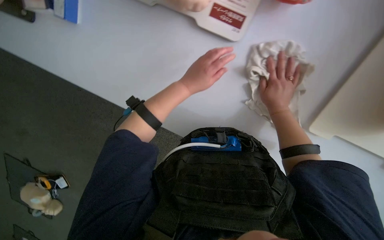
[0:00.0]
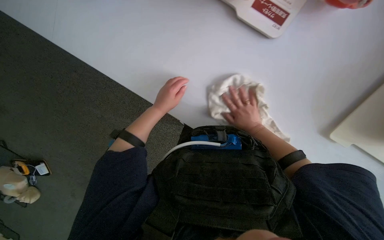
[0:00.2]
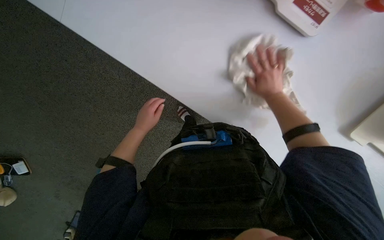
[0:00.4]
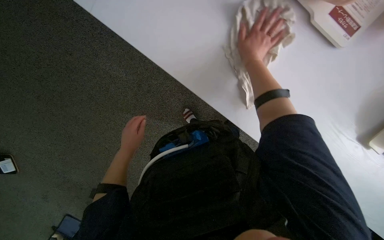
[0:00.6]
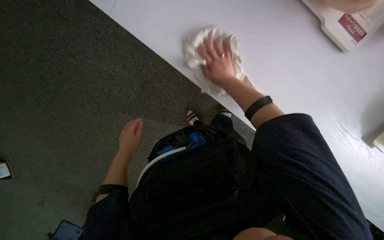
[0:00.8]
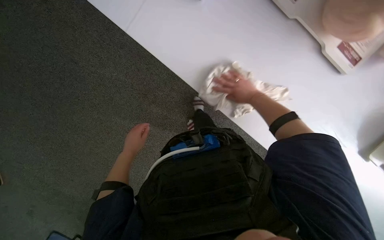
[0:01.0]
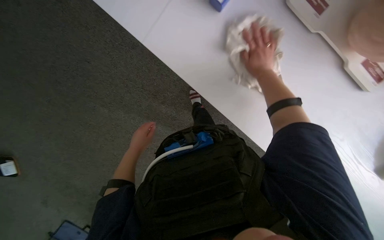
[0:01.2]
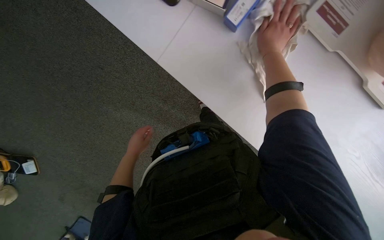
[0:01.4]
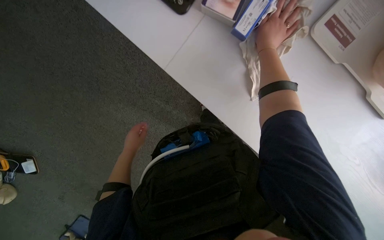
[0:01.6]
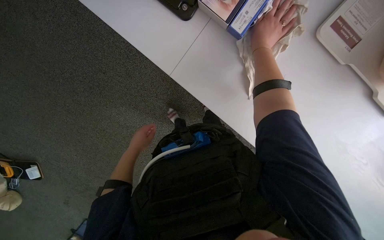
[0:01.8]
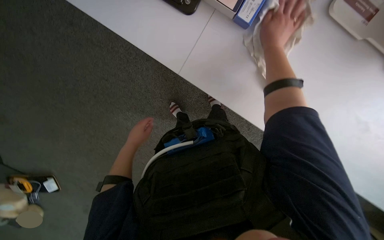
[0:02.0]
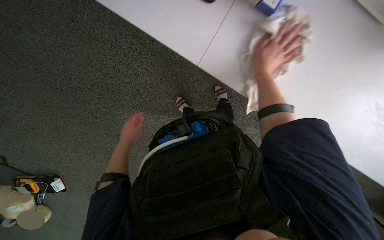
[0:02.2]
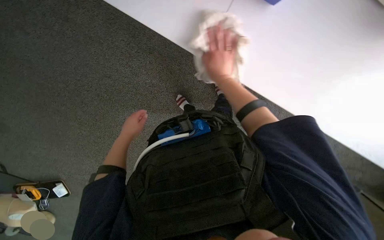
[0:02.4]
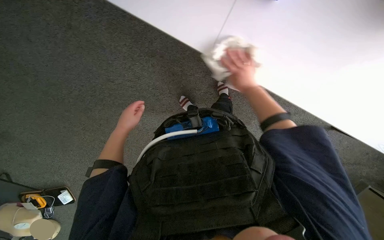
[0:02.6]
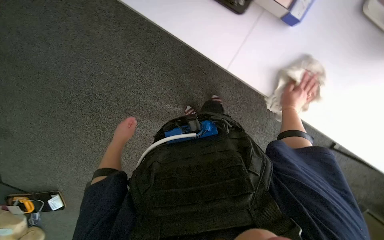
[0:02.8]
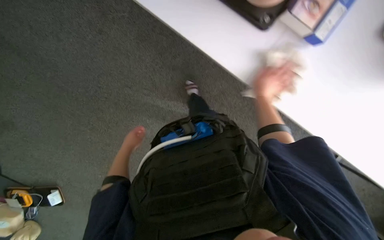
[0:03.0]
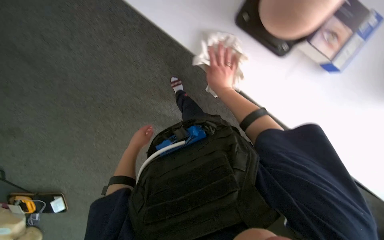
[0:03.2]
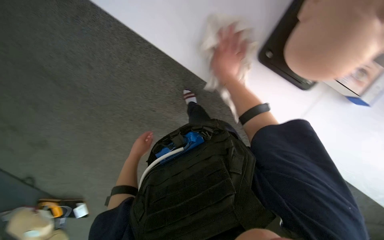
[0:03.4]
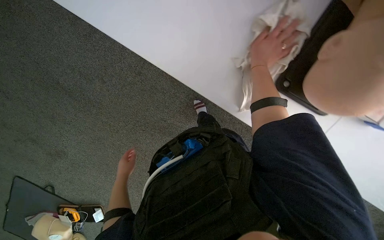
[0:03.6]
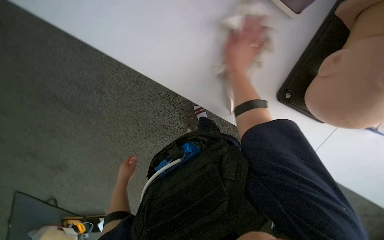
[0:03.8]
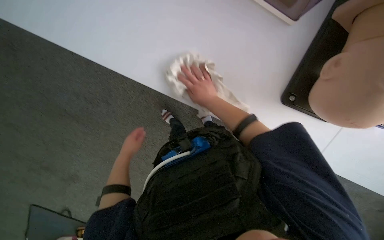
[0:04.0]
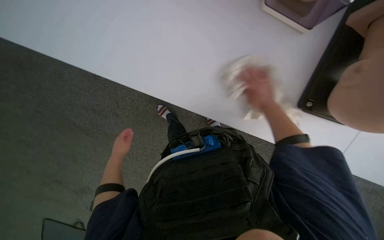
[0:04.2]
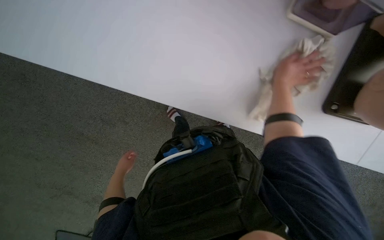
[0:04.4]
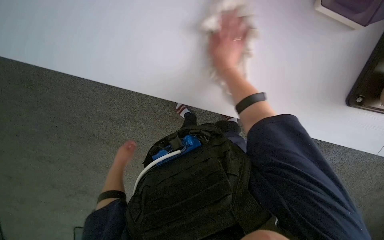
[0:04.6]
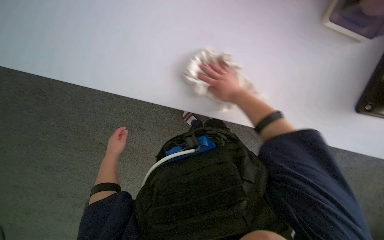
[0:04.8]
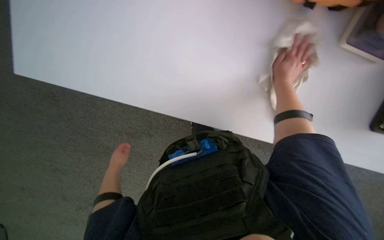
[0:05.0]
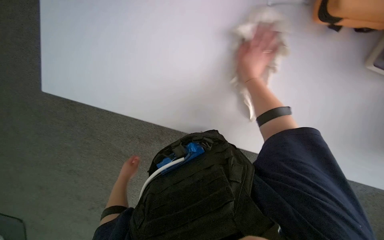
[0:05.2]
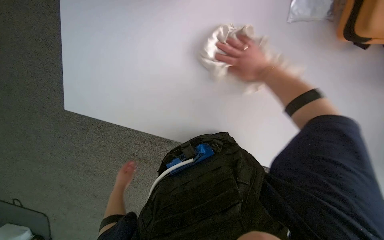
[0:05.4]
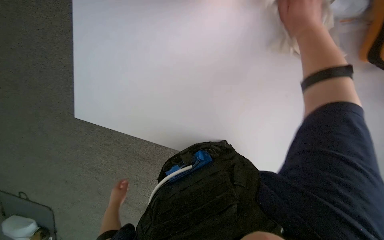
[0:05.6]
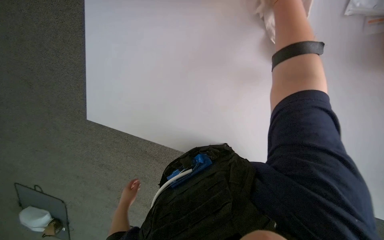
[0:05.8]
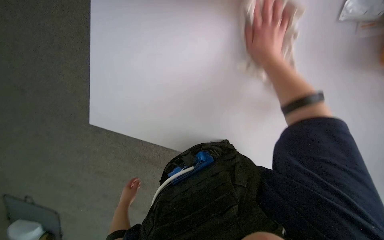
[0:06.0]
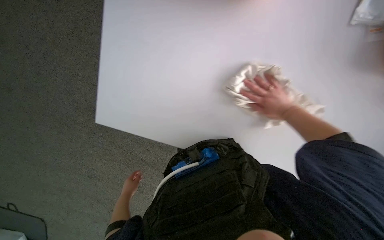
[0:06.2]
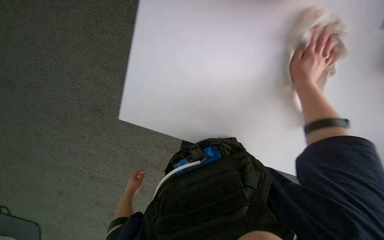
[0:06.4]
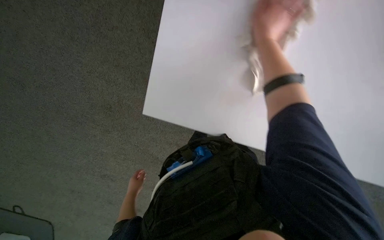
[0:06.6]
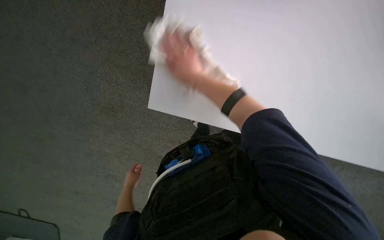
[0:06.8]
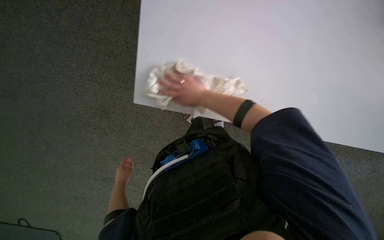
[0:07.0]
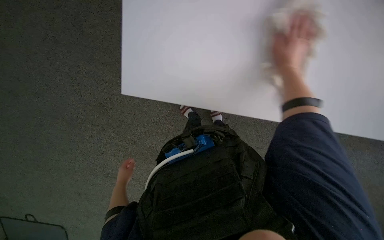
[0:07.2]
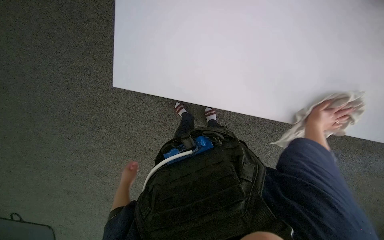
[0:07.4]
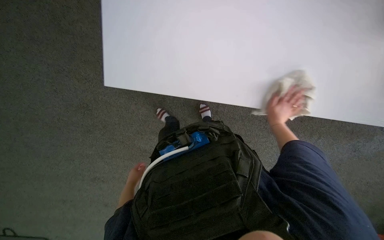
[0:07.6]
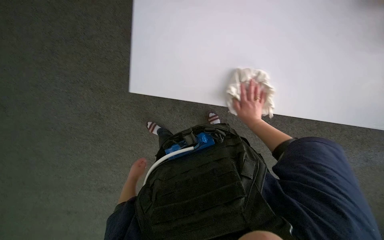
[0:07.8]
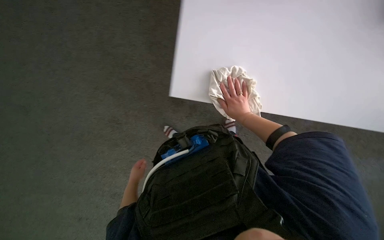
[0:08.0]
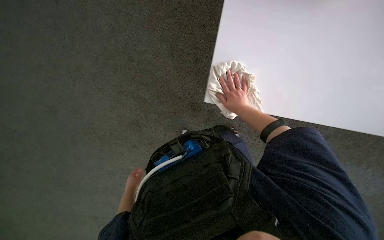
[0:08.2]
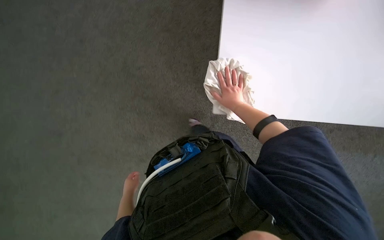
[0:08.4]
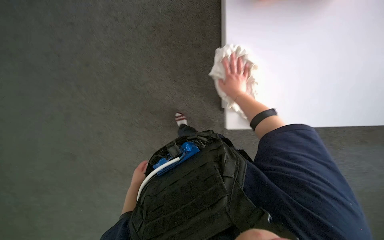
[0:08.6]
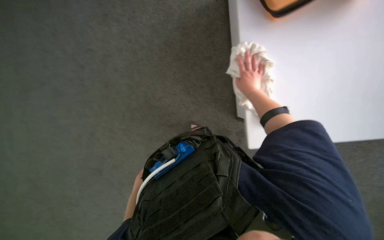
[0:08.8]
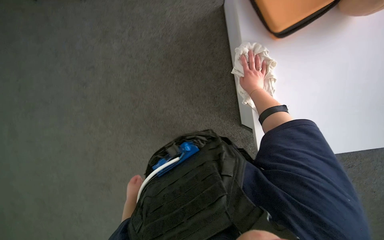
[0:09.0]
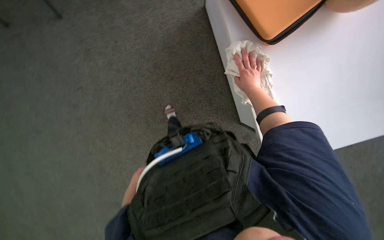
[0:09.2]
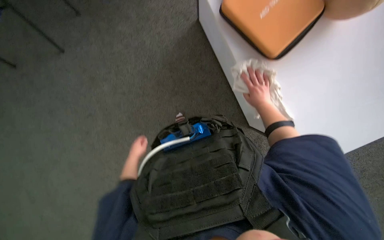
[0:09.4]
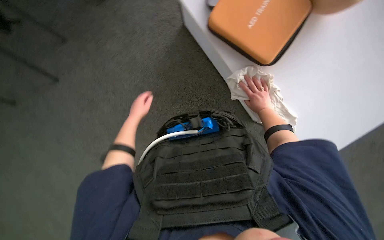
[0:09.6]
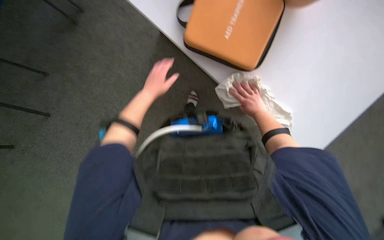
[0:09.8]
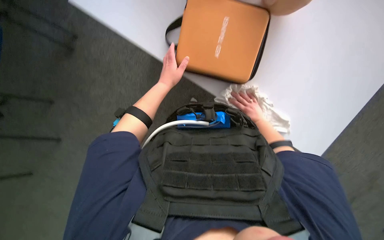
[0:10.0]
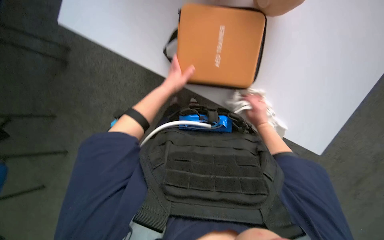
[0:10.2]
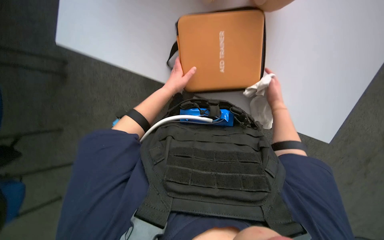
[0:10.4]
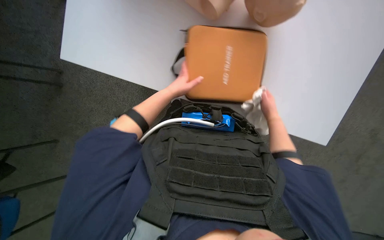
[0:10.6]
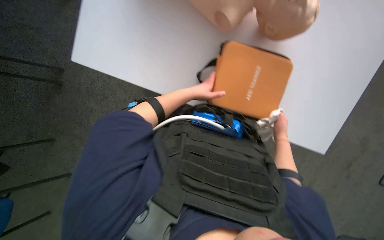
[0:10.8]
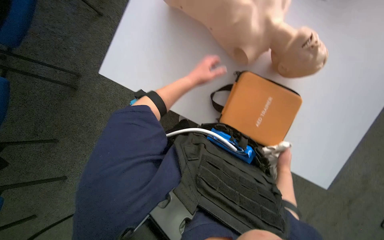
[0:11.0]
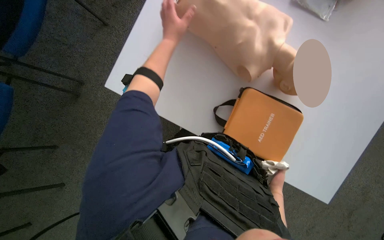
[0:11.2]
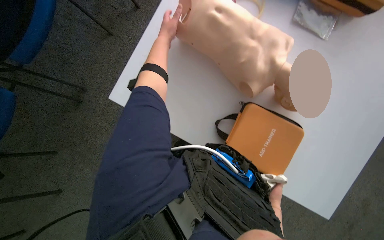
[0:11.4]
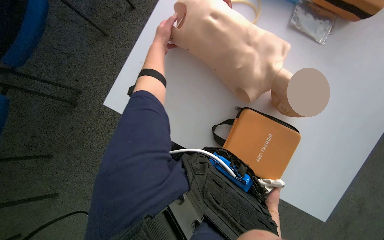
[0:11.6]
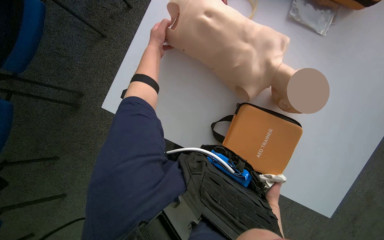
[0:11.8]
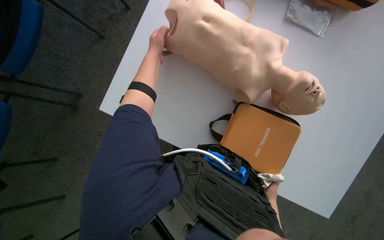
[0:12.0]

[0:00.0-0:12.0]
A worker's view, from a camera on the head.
Job: wiping surfaces.
The whole recording: Wiping table surface. The worker wipes the white table surface with a cloth.
0:01.6 to 0:03.0: The camera is carried to the left, about 50 cm.
0:03.0 to 0:04.4: The camera sweeps to the left, by roughly 15 degrees.
0:04.4 to 0:06.0: The view swings some 15 degrees to the left. The right hand swings nearer and farther, approximately 25 cm each way, with 2 reversals.
0:07.6 to 0:09.0: The view swings some 25 degrees to the left. The wearer looks roughly 25 degrees further upward.
0:09.0 to 0:10.4: The scene turns about 40 degrees counterclockwise in the picture.
0:10.4 to 0:12.0: The view tilts roughly 15 degrees upward.

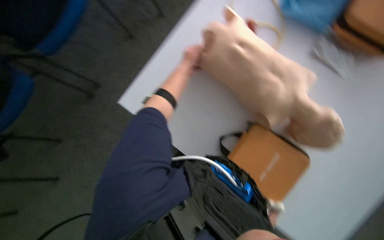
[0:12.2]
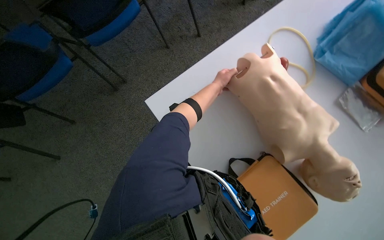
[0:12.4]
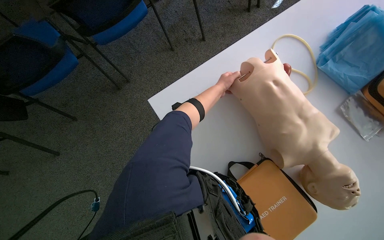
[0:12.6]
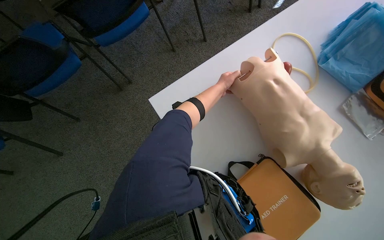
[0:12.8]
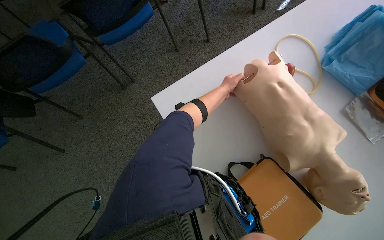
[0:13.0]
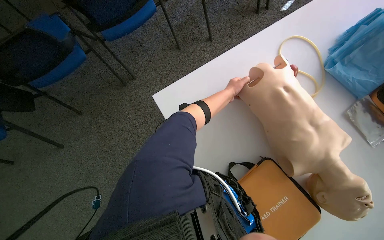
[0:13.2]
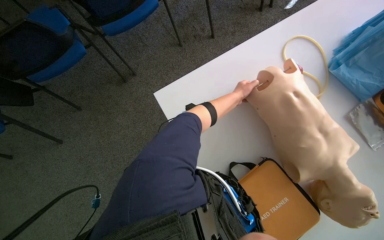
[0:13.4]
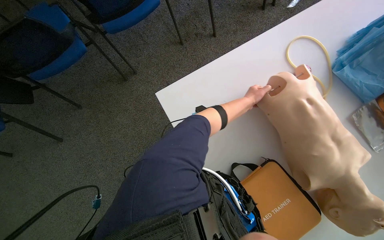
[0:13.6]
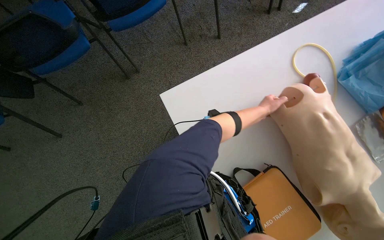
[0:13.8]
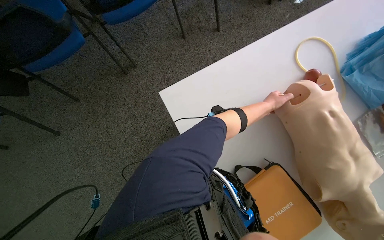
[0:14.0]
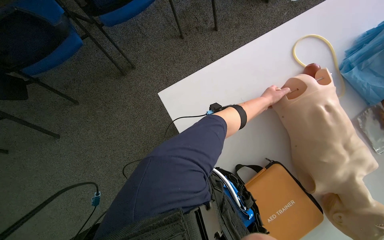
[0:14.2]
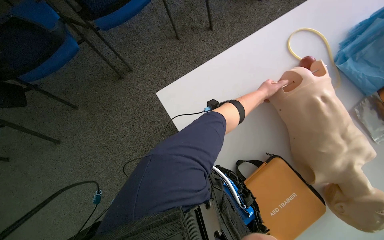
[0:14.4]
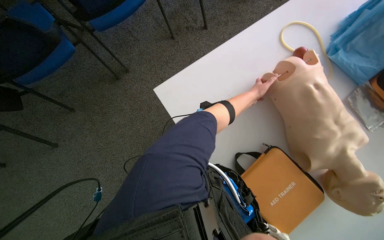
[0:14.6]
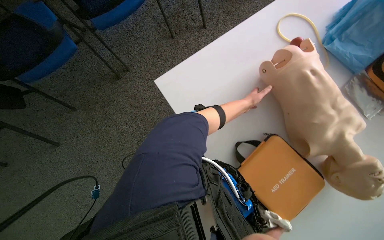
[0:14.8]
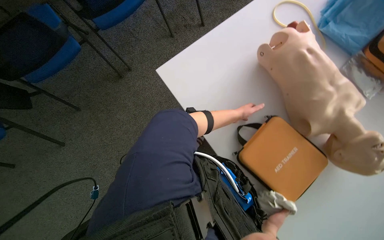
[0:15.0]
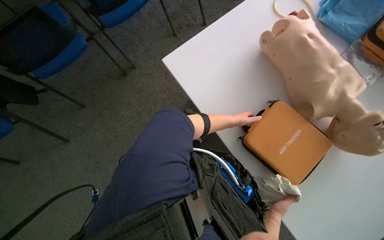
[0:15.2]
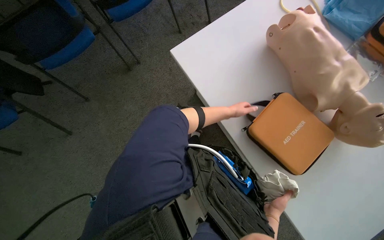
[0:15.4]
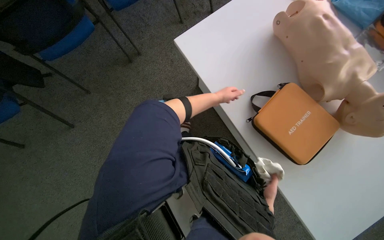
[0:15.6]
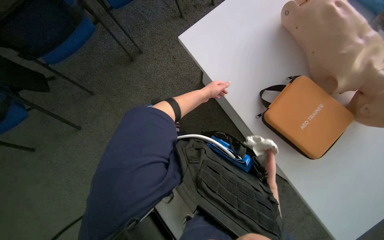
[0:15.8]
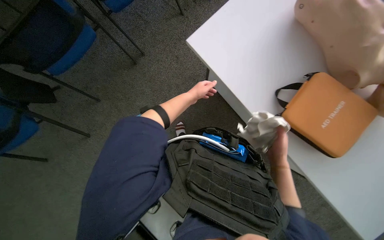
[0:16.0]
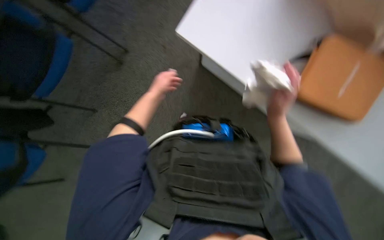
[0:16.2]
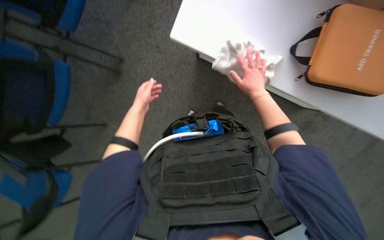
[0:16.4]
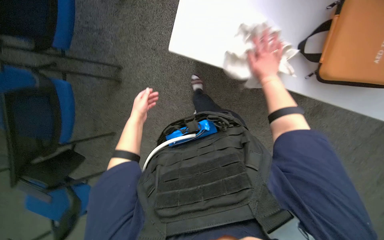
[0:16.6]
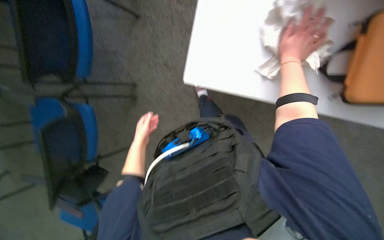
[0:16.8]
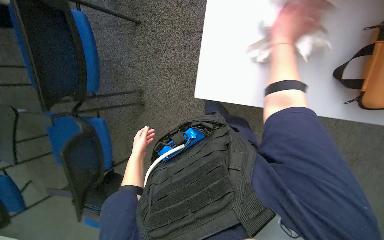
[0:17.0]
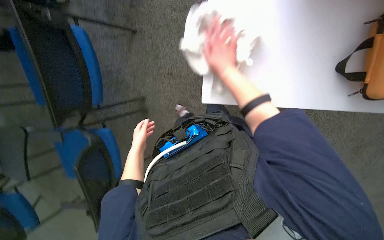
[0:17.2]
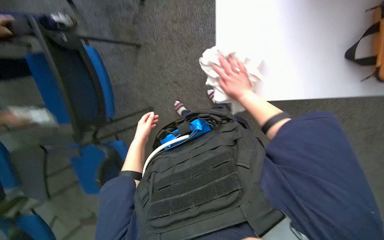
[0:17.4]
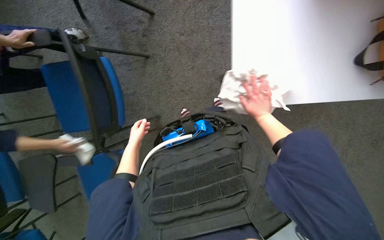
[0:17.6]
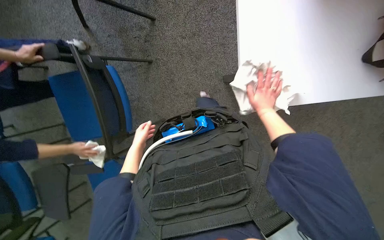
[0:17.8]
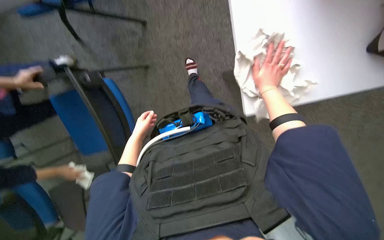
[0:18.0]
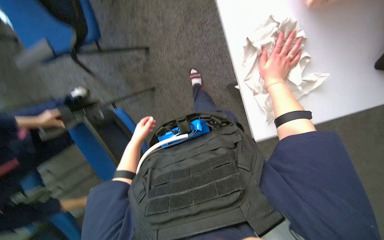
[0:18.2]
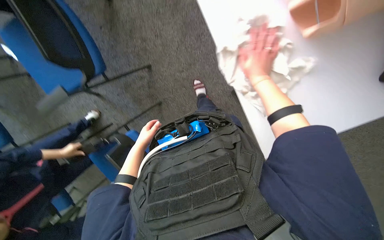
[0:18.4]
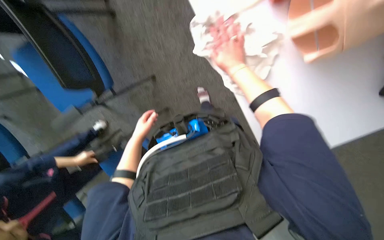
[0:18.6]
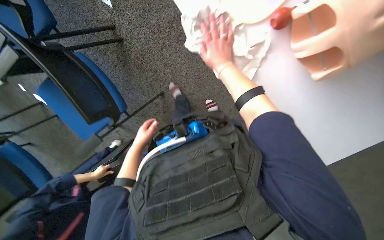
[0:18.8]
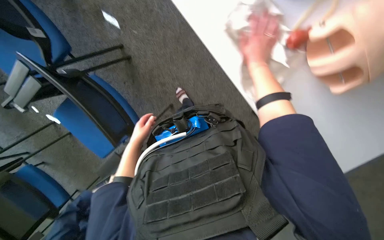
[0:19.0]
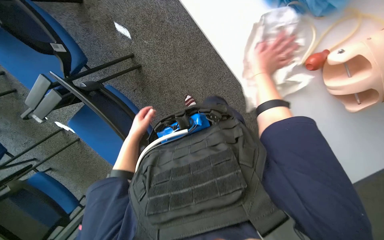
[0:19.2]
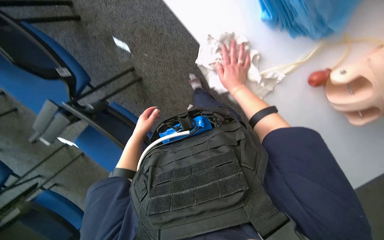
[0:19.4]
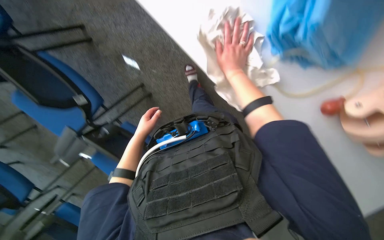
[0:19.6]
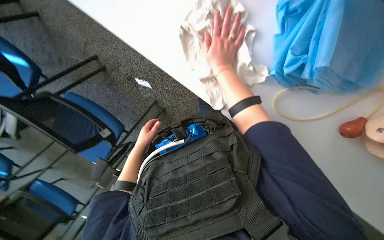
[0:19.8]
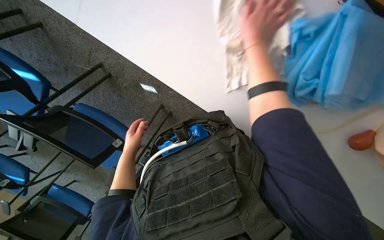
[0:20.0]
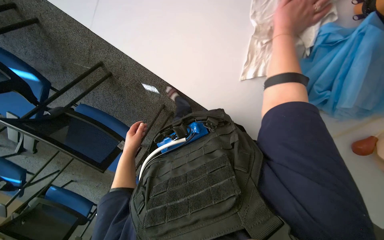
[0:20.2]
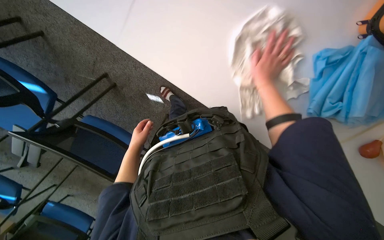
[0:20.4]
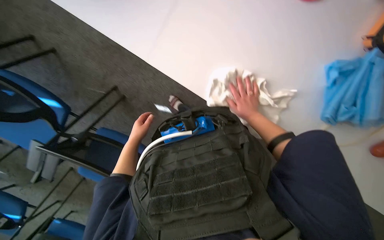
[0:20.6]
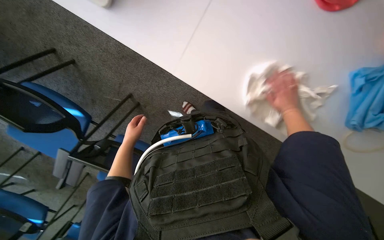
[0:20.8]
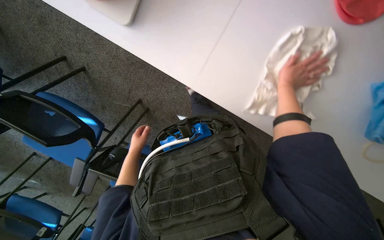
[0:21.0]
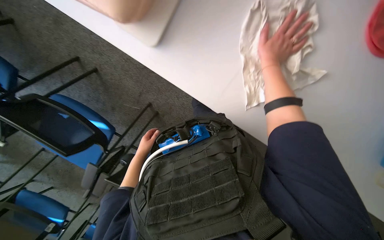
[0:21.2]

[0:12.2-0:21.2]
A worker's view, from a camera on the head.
Job: wiping surfaces.
The whole recording: Wiping table surface. The worker wipes the white table surface with a cloth.
0:12.2 to 0:13.8: Everything in view rotates roughly 25 degrees clockwise. The left hand heads to the right, covering some 10 cm.
0:15.2 to 0:16.6: The camera pitches downward, by about 15 degrees. The scene rotates counterclockwise by about 40 degrees.
0:16.6 to 0:18.2: The view swings about 20 degrees to the left. The view tilts roughly 15 degrees upward. The scene rotates counterclockwise by roughly 40 degrees.
